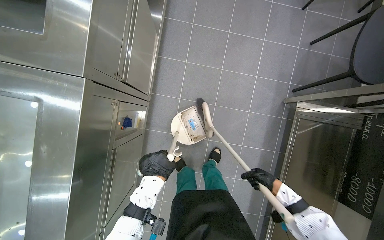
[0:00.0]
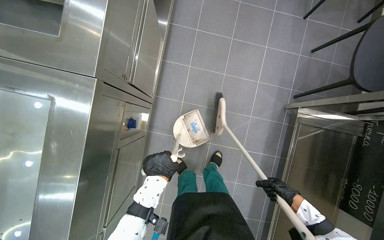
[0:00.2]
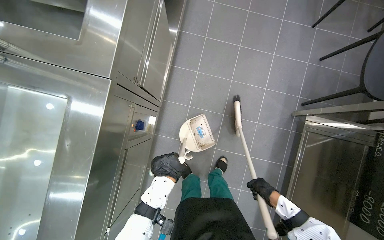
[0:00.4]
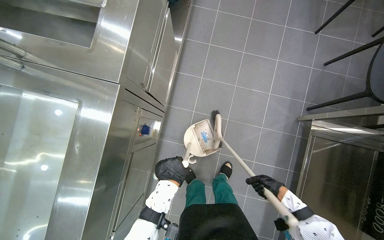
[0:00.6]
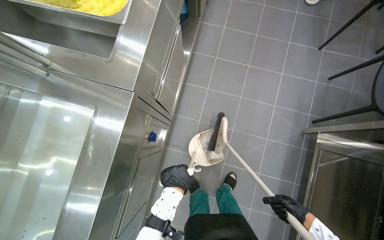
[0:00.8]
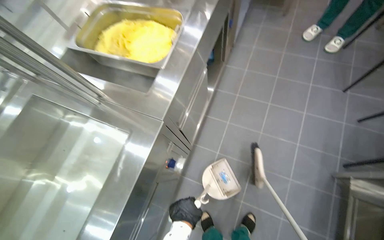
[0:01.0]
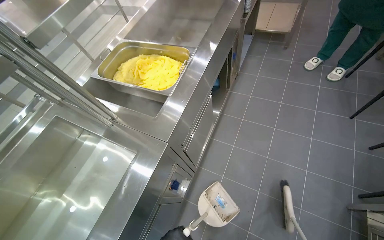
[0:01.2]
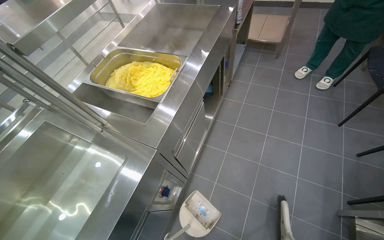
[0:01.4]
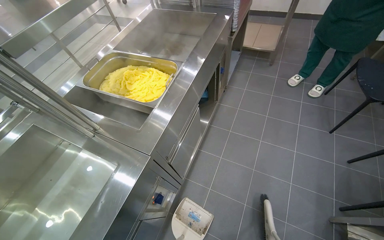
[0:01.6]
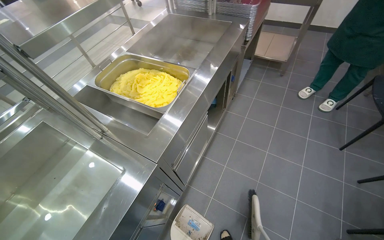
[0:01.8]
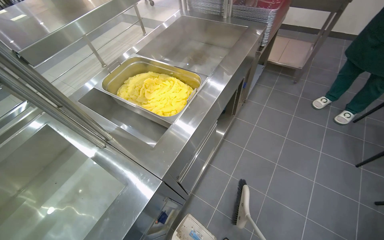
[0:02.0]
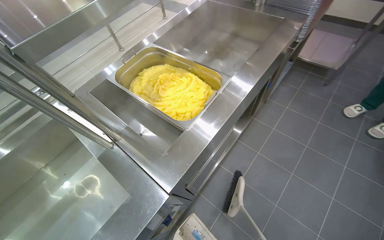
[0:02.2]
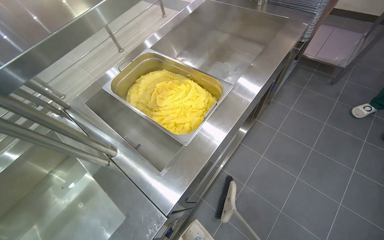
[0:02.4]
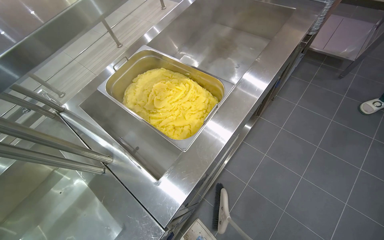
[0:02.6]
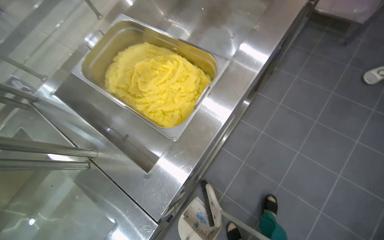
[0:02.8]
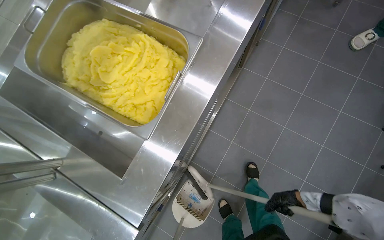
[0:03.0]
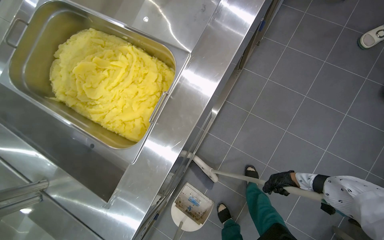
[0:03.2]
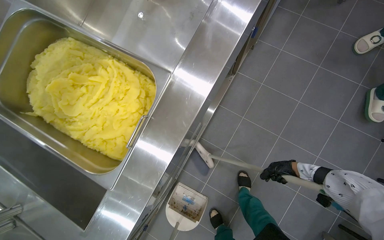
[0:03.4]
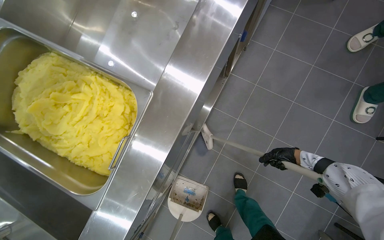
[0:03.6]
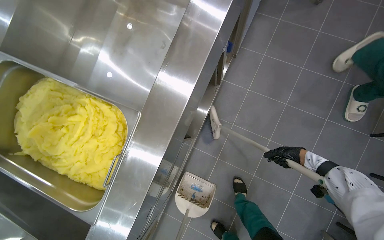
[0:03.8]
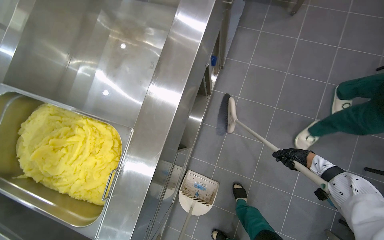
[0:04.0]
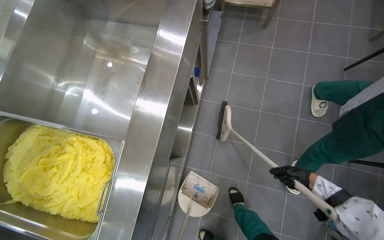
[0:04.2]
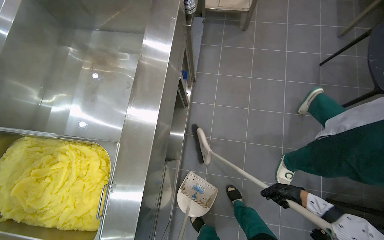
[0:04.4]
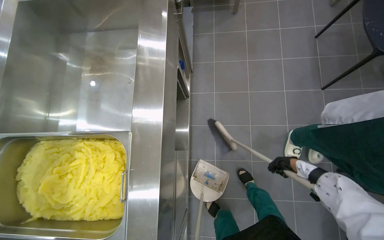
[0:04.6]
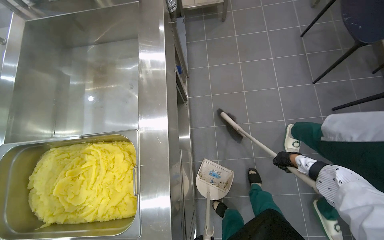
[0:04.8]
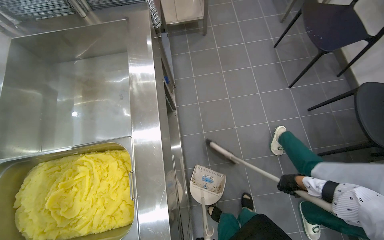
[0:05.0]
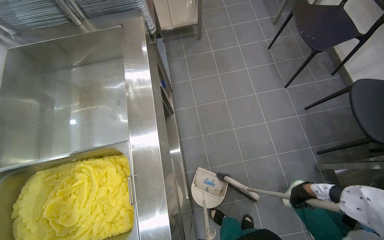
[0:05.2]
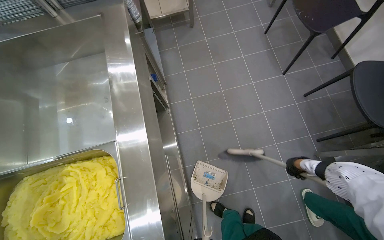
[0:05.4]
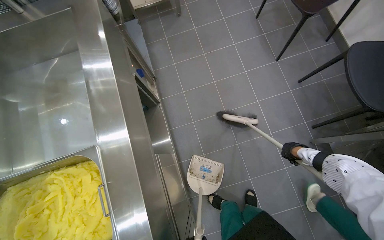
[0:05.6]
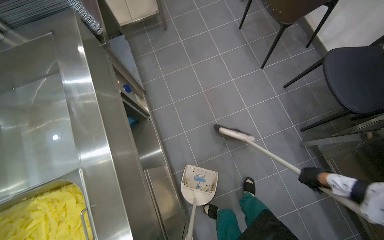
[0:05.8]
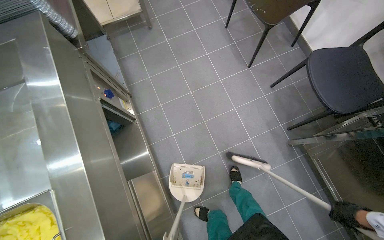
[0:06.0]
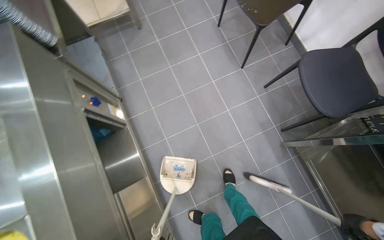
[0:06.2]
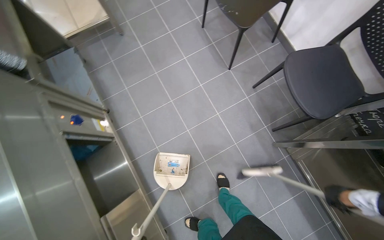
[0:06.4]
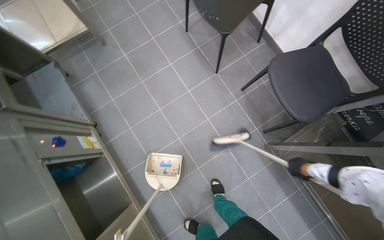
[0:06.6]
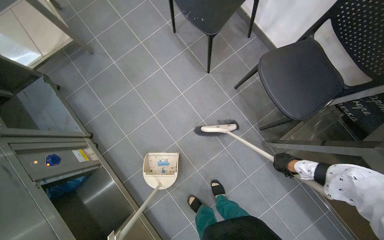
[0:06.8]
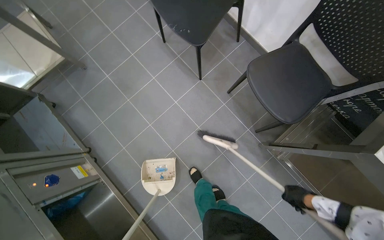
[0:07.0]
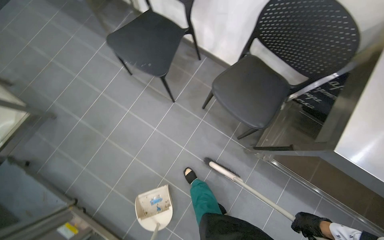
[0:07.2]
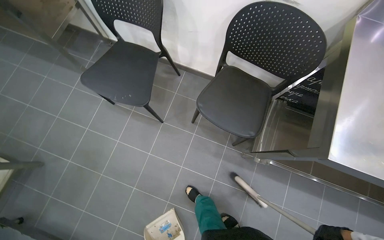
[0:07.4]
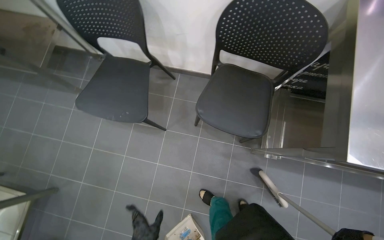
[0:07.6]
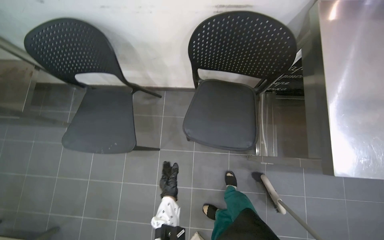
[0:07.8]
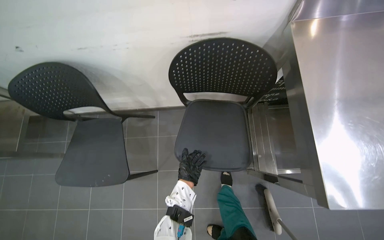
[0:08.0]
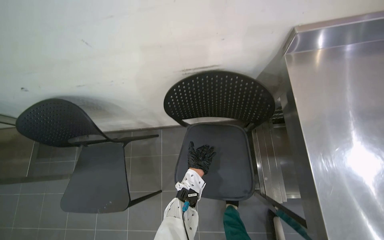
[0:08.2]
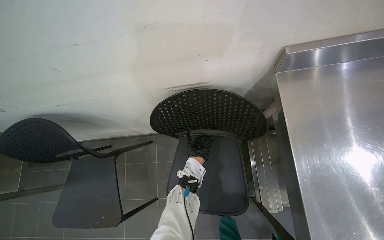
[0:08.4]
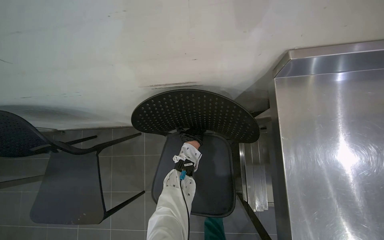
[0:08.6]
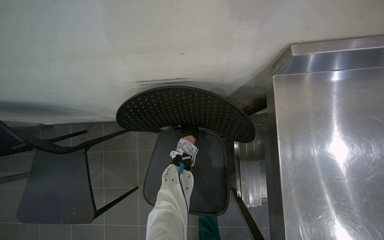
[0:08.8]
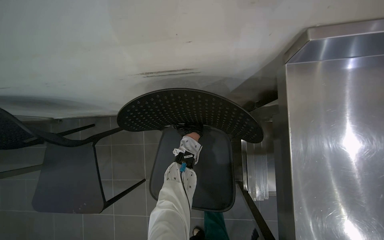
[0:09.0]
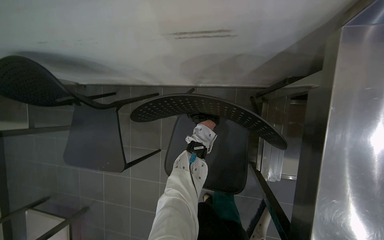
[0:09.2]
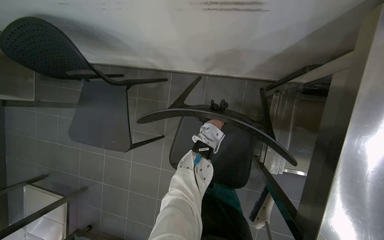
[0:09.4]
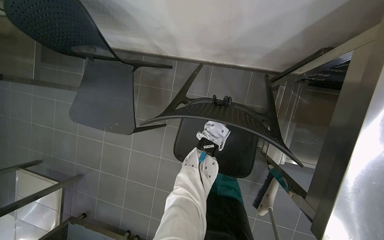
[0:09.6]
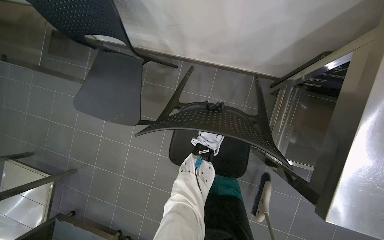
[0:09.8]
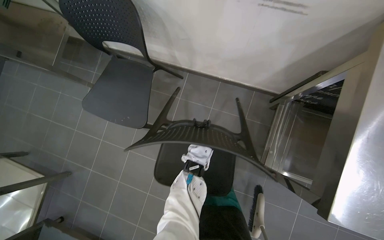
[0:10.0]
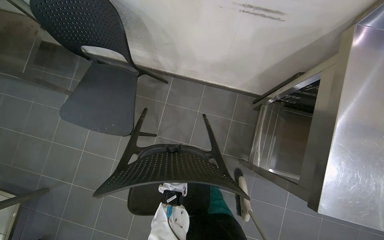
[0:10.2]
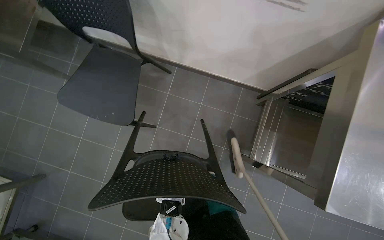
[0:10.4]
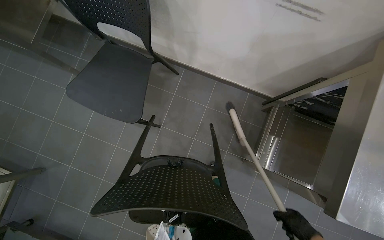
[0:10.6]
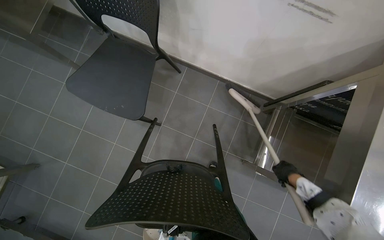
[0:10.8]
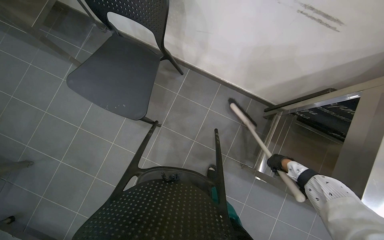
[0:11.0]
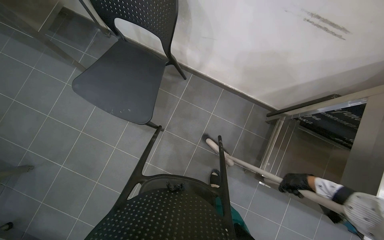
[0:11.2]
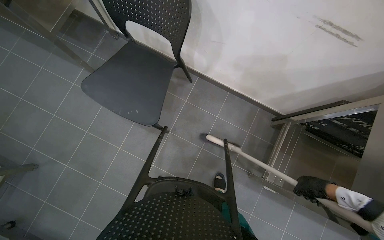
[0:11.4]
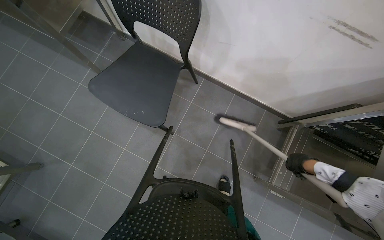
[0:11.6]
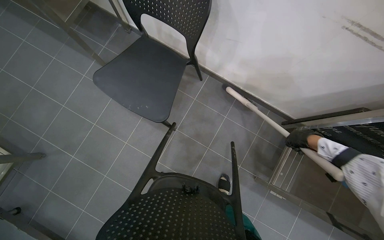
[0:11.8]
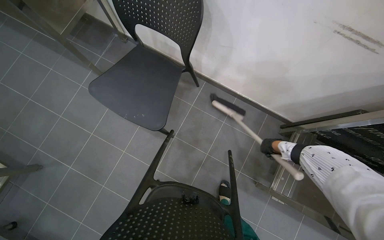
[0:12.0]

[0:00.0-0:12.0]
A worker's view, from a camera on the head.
Job: sweeping floor.
The whole recording: Sweeping kitchen floor. The worker sweeps the kitchen floor with a broom and dustpan, moving chairs to clean underneath them.
0:00.0 to 0:01.6: The head turns to the left by roughly 15 degrees. The view tilts some 35 degrees upward.
0:01.6 to 0:03.0: The wearer moves about 40 cm. The view tips downward by some 25 degrees.
0:03.0 to 0:04.4: The right hand goes approximately 15 cm nearer to the camera, and moves approximately 30 cm up the picture and comes back.
0:04.4 to 0:06.0: Everything in view rotates roughly 30 degrees counterclockwise. The right hand is displaced to the right and nearer to the camera by some 30 cm.
0:06.0 to 0:07.6: The wearer moves approximately 80 cm. The scene rotates counterclockwise by roughly 55 degrees.
0:07.6 to 0:09.0: The wearer moves roughly 60 cm.
0:09.0 to 0:10.4: The view tilts about 15 degrees downward.

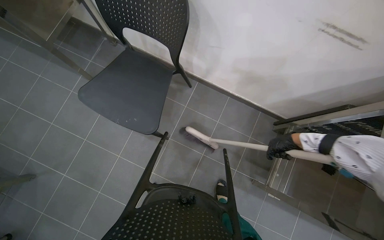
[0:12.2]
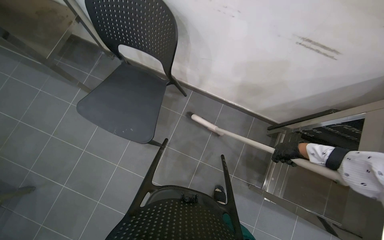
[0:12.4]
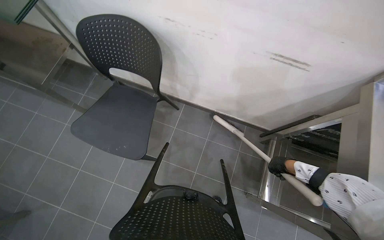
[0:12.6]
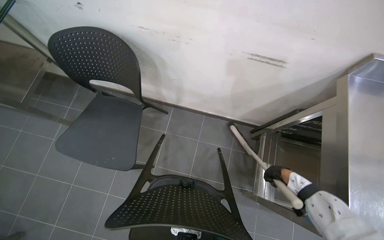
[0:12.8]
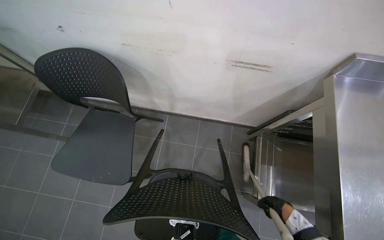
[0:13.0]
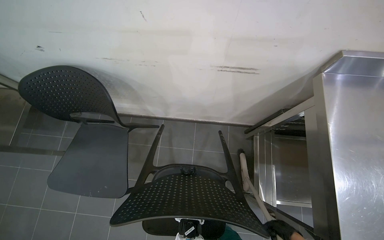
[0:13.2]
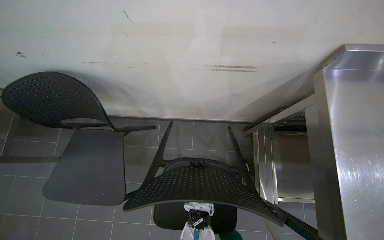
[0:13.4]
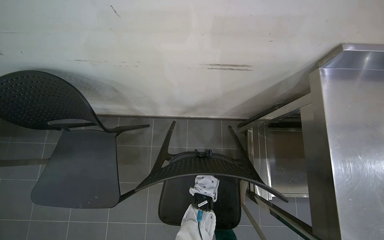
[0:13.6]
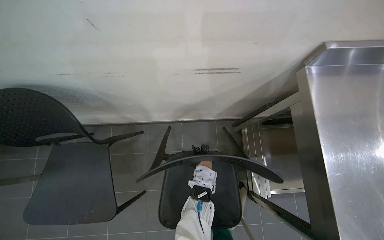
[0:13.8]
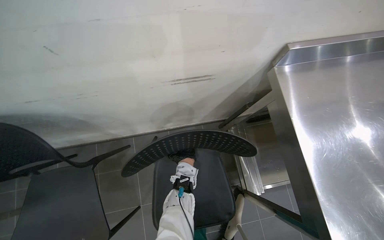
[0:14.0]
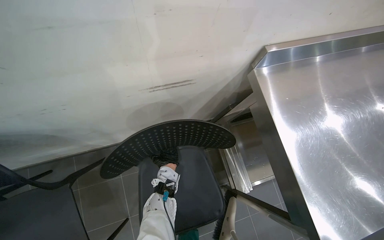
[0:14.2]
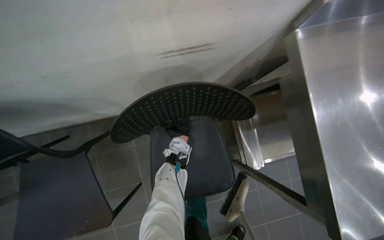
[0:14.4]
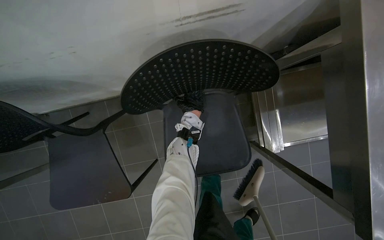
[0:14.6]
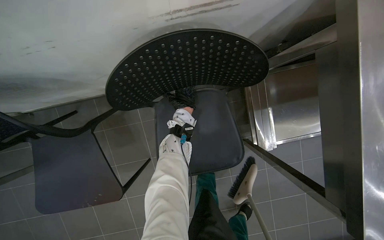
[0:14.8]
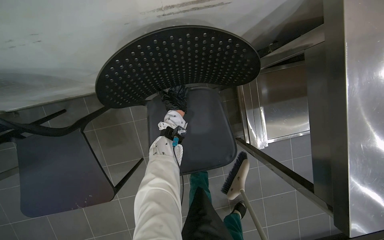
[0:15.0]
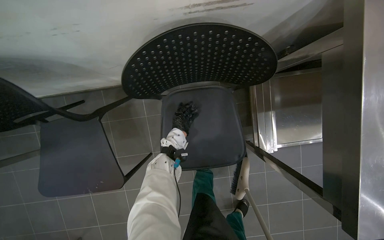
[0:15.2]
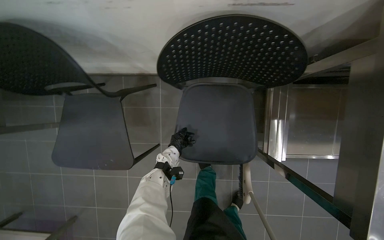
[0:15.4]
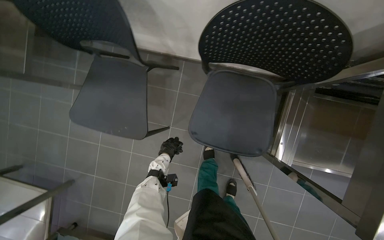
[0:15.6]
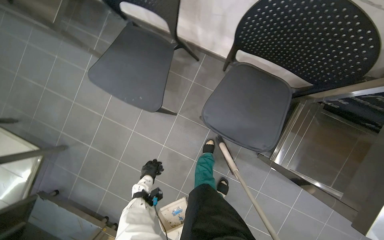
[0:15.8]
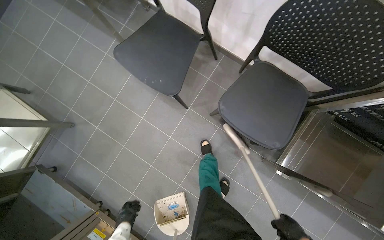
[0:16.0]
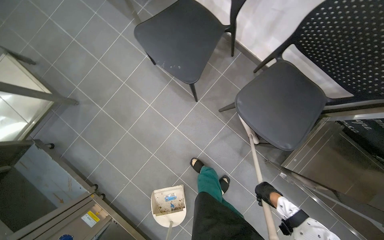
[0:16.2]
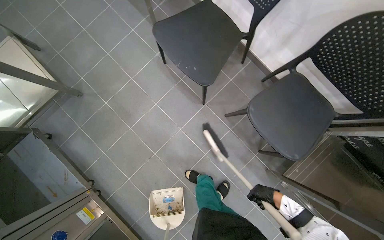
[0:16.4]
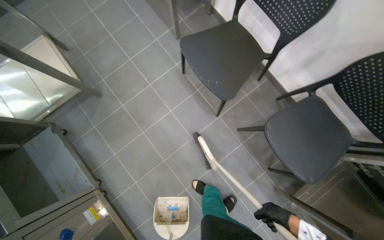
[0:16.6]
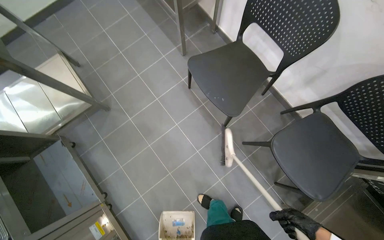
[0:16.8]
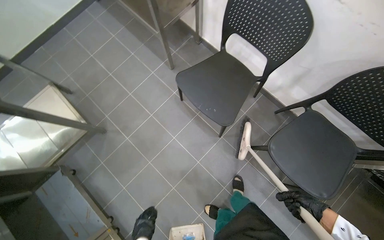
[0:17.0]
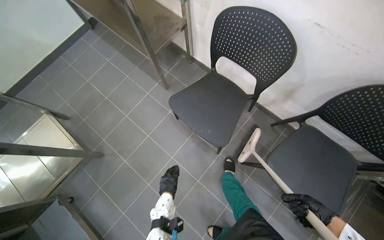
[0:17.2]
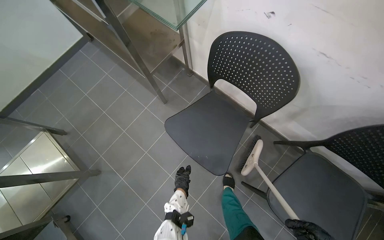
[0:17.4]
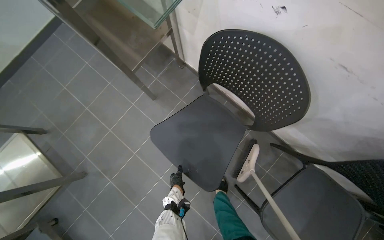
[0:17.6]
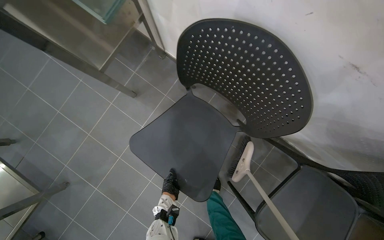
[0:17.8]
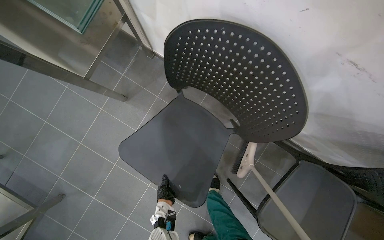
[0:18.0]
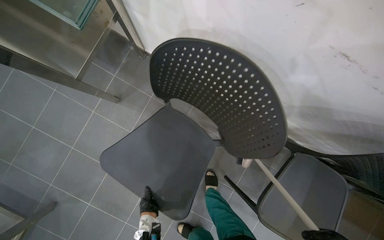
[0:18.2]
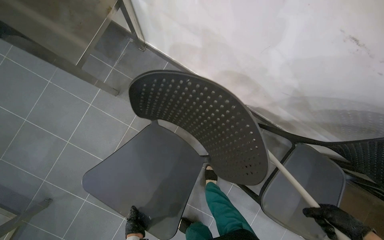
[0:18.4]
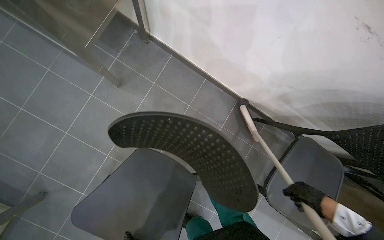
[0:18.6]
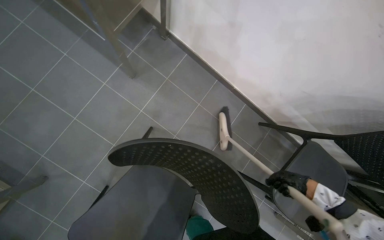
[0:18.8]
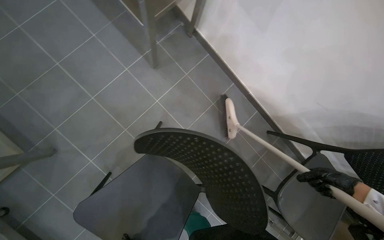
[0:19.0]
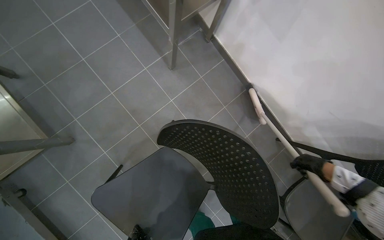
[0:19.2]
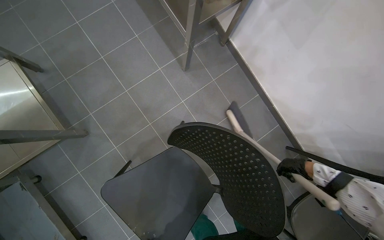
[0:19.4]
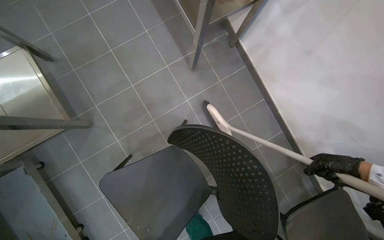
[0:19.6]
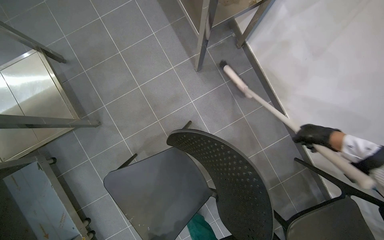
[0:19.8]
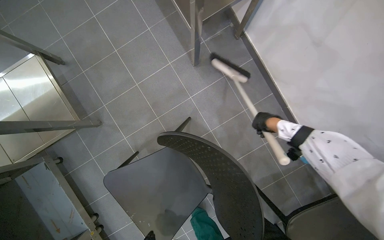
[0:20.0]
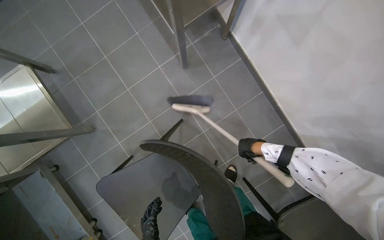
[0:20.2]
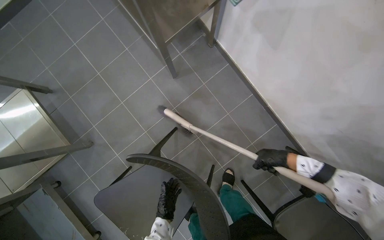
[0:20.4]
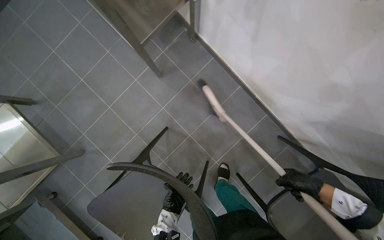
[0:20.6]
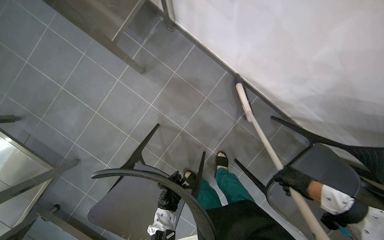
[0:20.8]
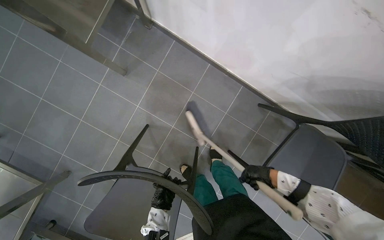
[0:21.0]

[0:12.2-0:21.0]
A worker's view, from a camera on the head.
Job: sweeping floor.
The whole recording: Sweeping kitchen floor. The worker sweeps the kitchen floor with a broom and dustpan, moving chairs to clean underneath them.
0:13.6 to 0:15.2: The camera pitches downward, by roughly 10 degrees.
0:15.2 to 0:16.6: The camera is carried approximately 70 cm. The scene turns approximately 60 degrees clockwise in the picture.
0:16.6 to 0:18.0: The head travels some 70 cm.
0:18.0 to 0:19.6: The scene turns roughly 30 degrees clockwise in the picture.
0:19.6 to 0:21.0: The scene rotates counterclockwise by roughly 30 degrees. The right hand travels farther from the camera by roughly 15 cm, and reaches about 15 cm up the picture, then returns.
